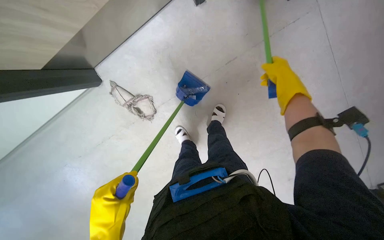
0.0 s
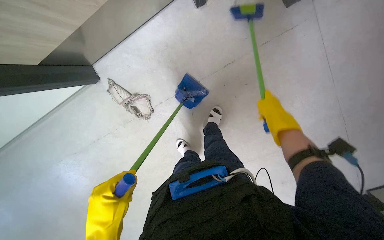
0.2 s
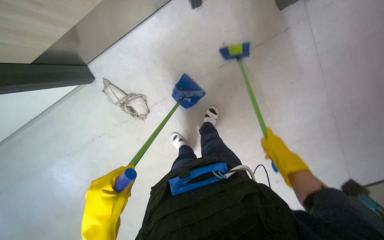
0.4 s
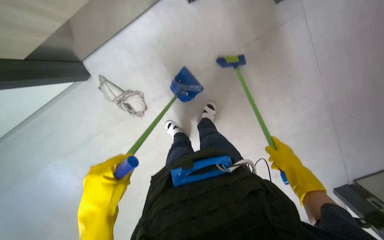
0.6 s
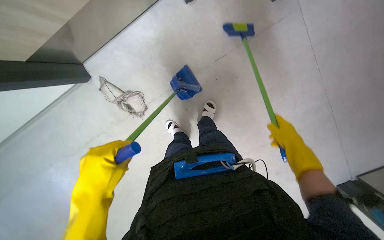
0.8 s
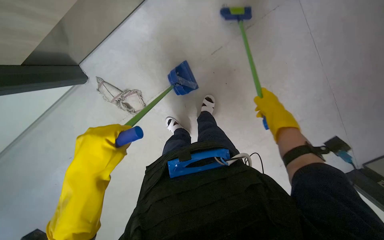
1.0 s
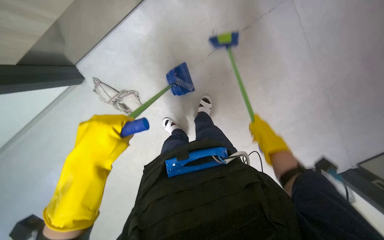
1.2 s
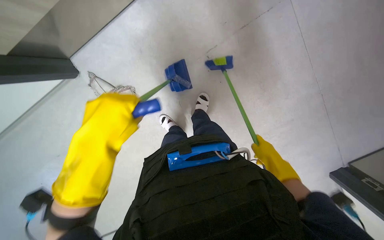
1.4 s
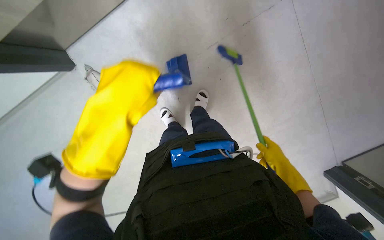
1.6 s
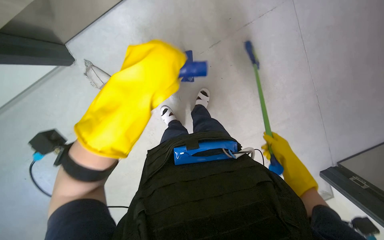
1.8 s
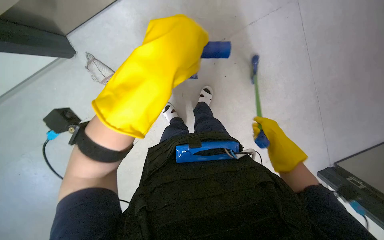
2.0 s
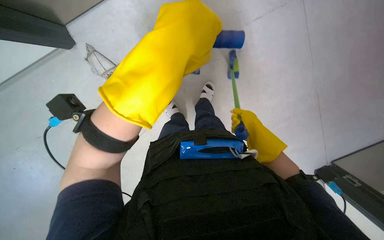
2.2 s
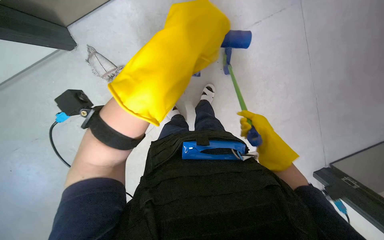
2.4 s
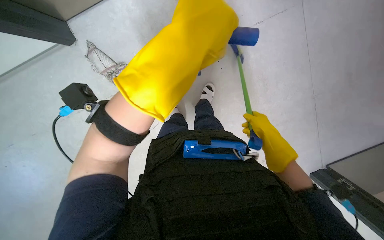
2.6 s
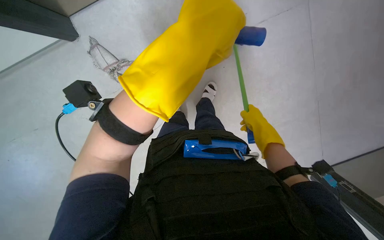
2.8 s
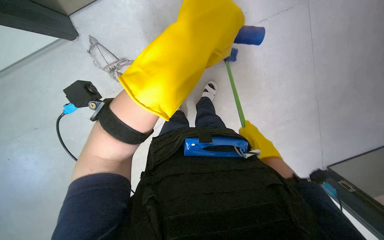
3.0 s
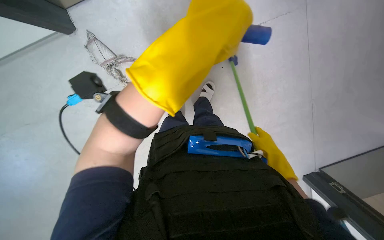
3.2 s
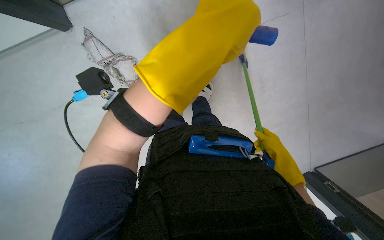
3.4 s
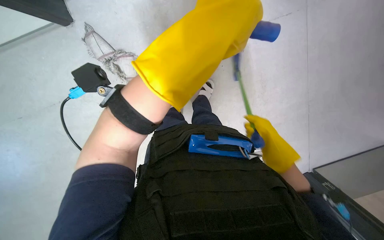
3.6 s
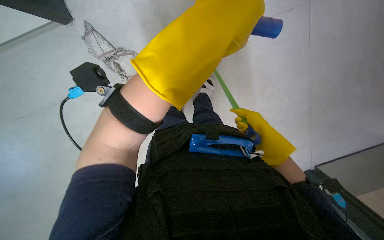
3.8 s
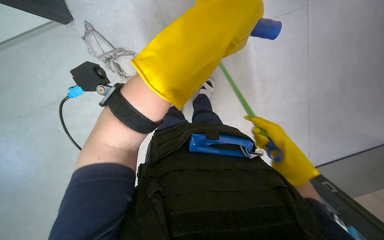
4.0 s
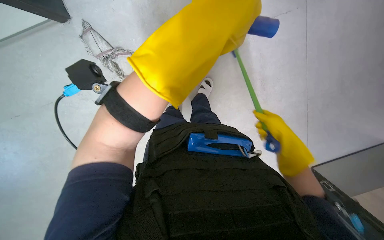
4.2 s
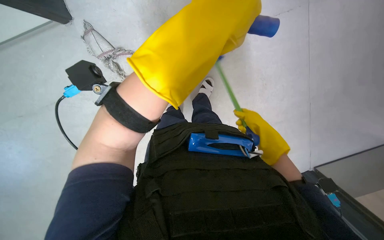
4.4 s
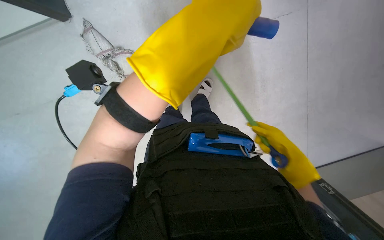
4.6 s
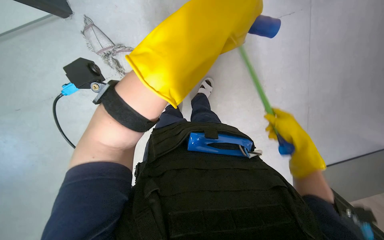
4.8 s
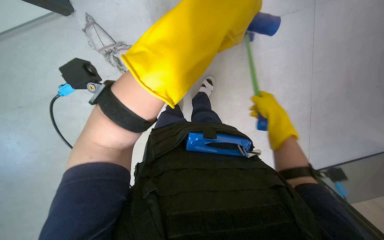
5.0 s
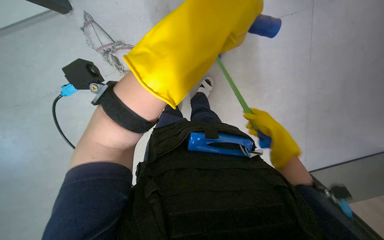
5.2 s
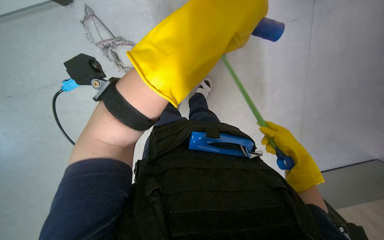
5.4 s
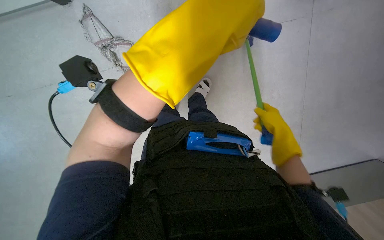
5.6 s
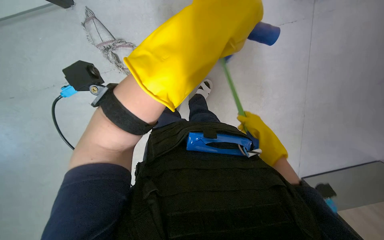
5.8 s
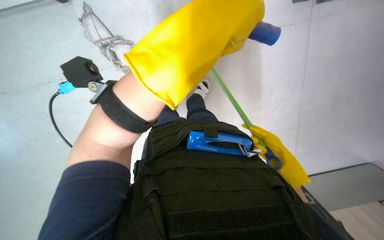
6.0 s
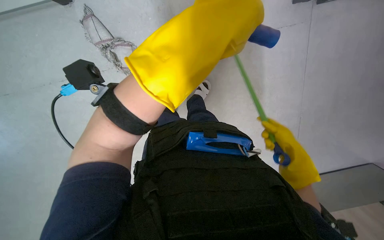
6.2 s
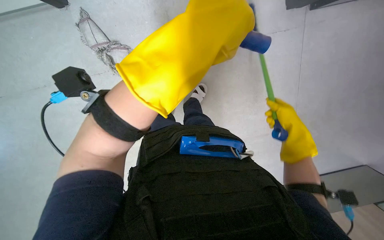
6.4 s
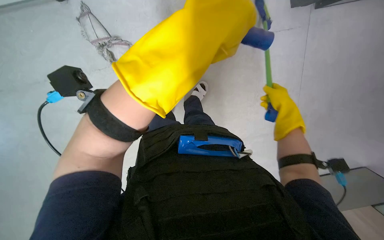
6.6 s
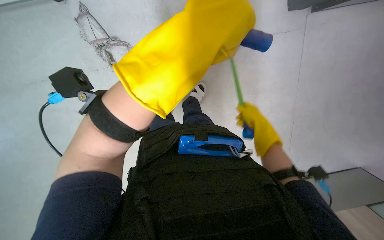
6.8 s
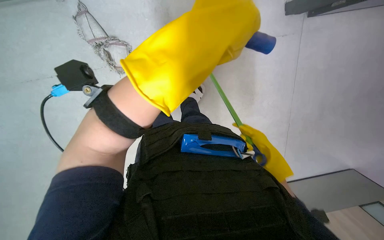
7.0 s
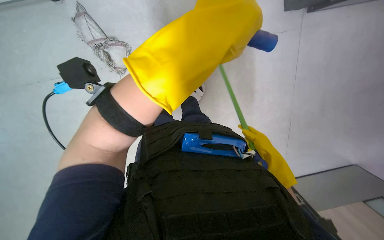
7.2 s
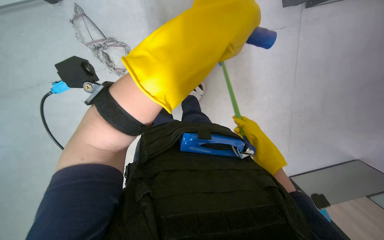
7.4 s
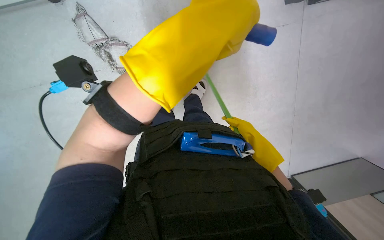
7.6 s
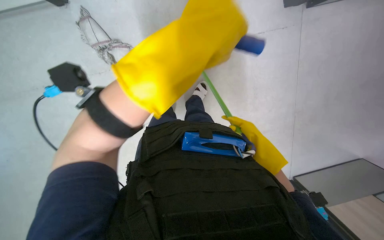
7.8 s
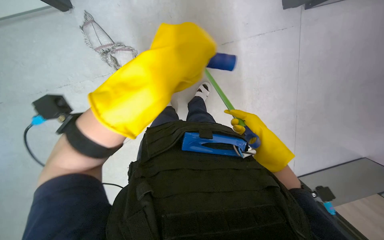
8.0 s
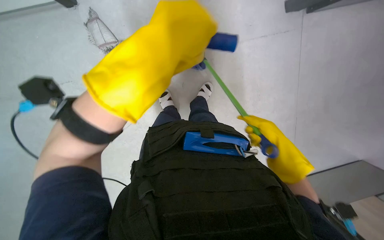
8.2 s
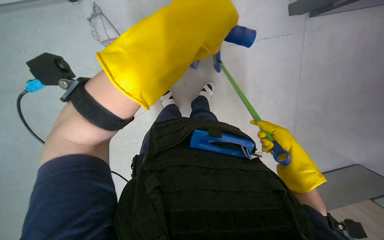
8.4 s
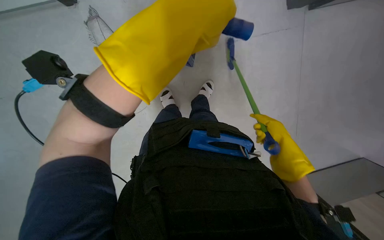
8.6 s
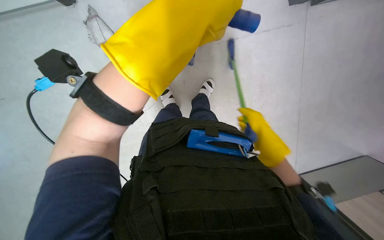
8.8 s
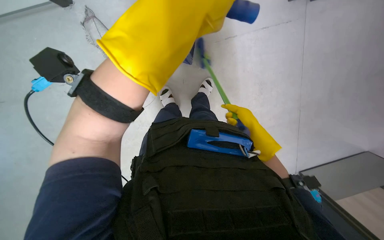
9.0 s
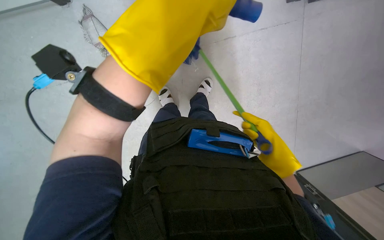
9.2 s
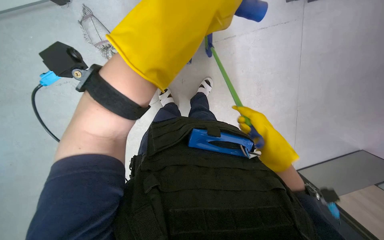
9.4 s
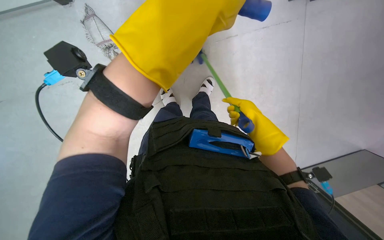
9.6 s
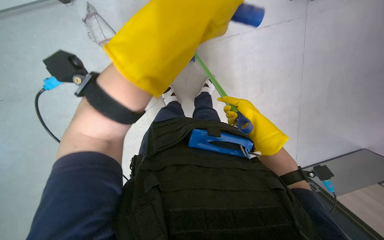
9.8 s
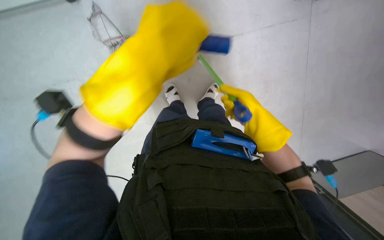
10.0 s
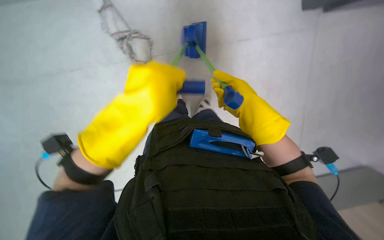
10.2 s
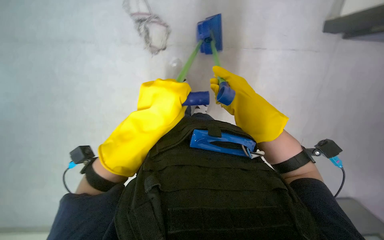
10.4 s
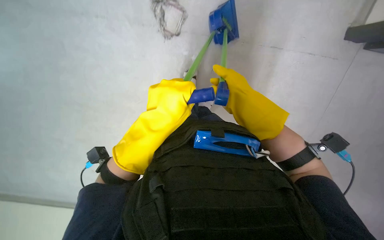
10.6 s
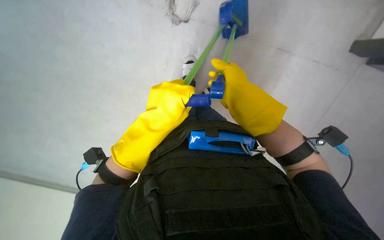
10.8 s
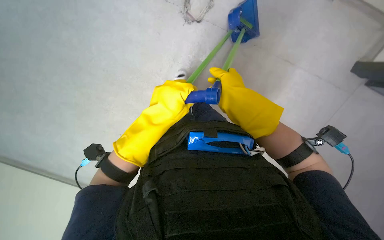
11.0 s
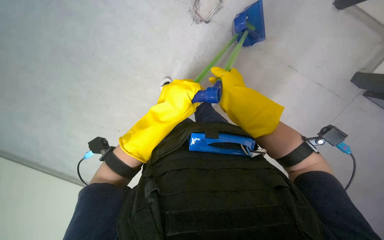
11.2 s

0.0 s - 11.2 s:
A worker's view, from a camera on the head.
Job: sweeping floor.
The whole recording: Sweeping debris into dustpan. The worker sweeps debris from the floor into a dustpan using a small brush.
0.0 s - 1.6 s: The right hand heads down the picture, covering some 40 cm.
3.2 s - 4.8 s: The right hand goes roughly 10 cm nearer to the camera.
4.8 s - 6.4 s: The right hand moves up and down the picture over some 15 cm, changing direction 4 times.
6.4 s - 8.0 s: The right hand travels up the picture and back again, some 10 cm each way.
8.0 s - 9.6 s: The right hand reaches roughly 15 cm farther from the camera, then returns.
9.6 s - 11.2 s: The right hand travels to the left and up the picture by some 15 cm. Meanwhile the left hand goes approximately 25 cm farther from the camera and down the picture.

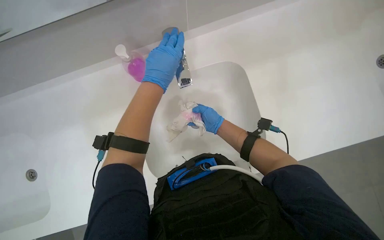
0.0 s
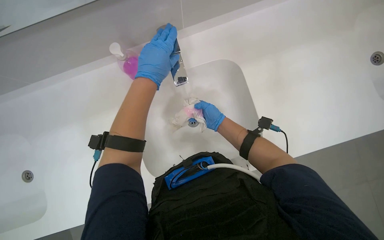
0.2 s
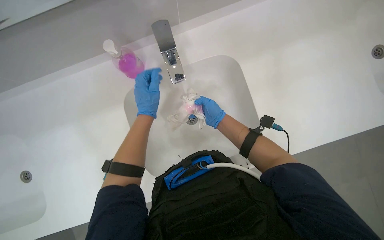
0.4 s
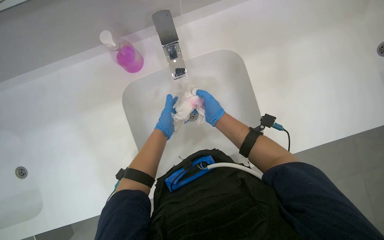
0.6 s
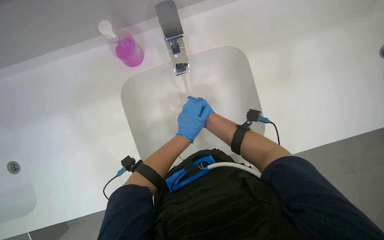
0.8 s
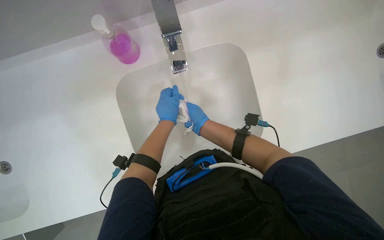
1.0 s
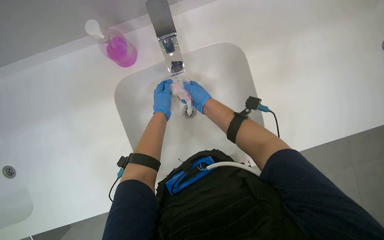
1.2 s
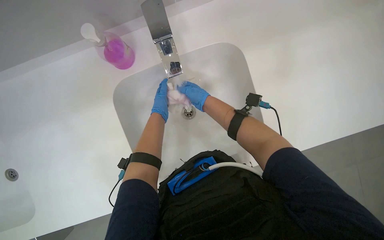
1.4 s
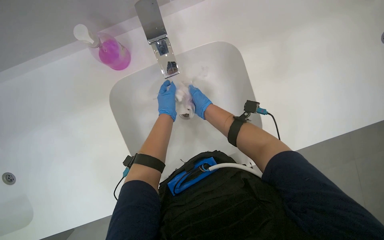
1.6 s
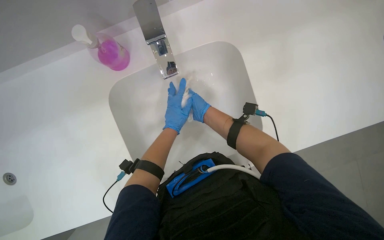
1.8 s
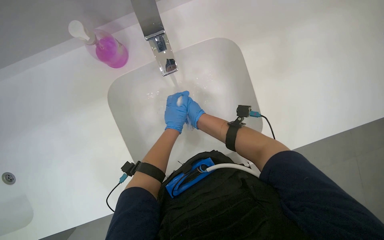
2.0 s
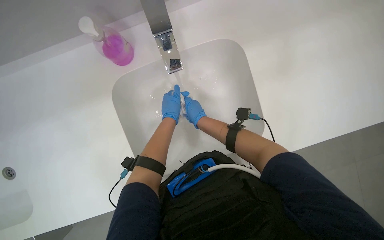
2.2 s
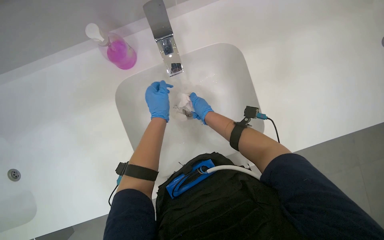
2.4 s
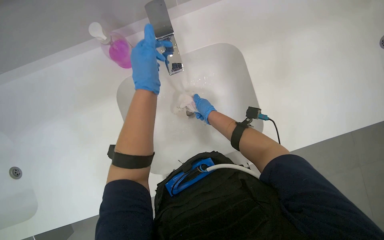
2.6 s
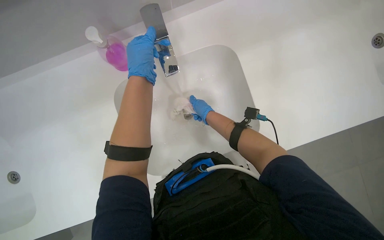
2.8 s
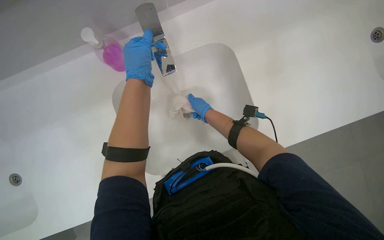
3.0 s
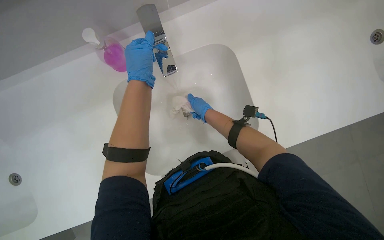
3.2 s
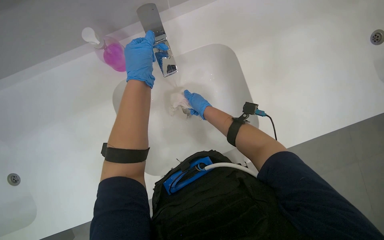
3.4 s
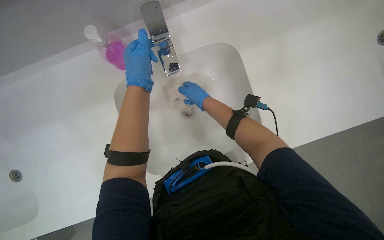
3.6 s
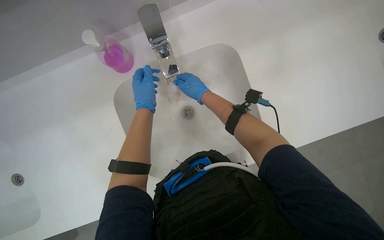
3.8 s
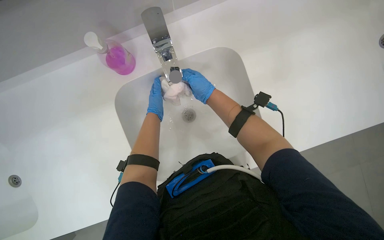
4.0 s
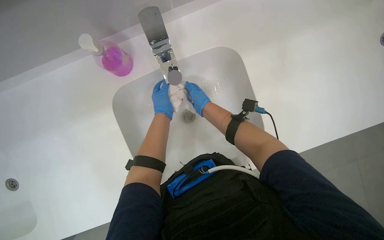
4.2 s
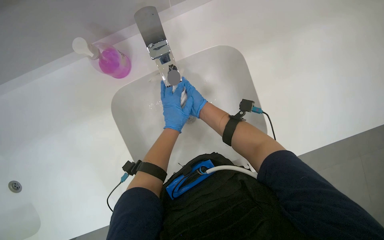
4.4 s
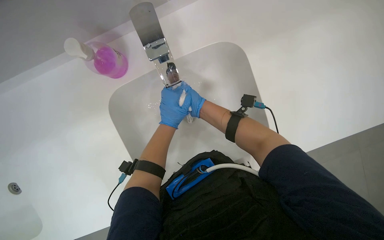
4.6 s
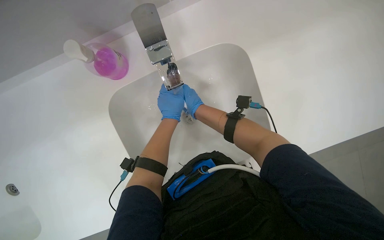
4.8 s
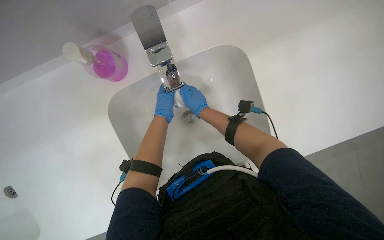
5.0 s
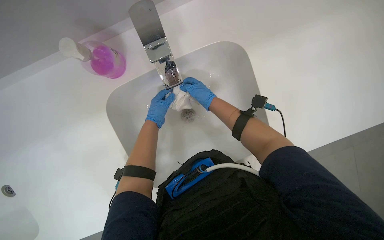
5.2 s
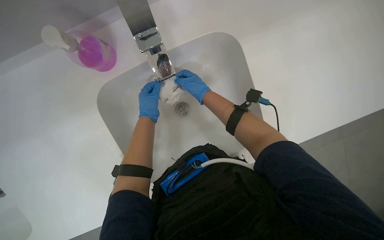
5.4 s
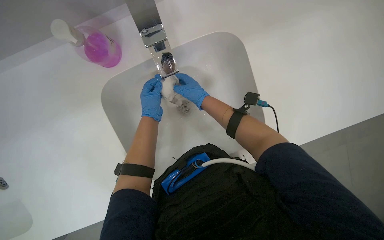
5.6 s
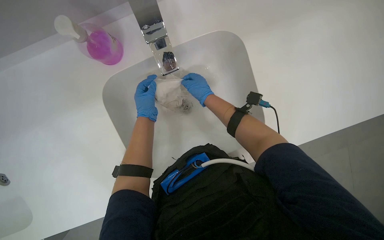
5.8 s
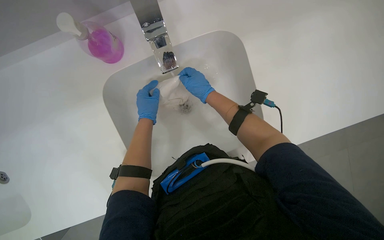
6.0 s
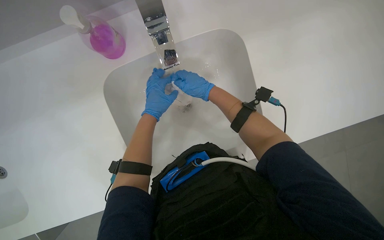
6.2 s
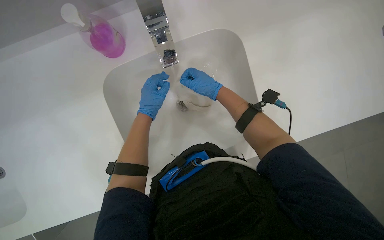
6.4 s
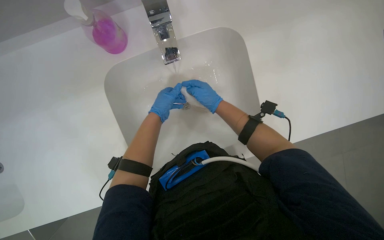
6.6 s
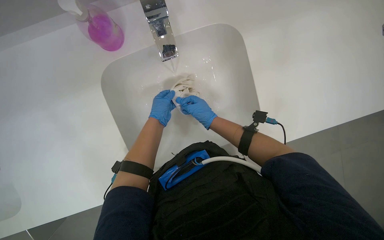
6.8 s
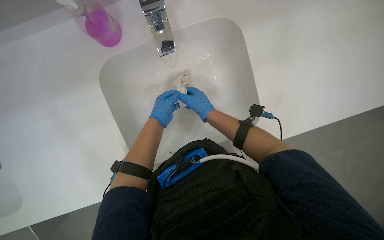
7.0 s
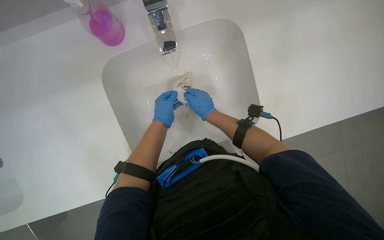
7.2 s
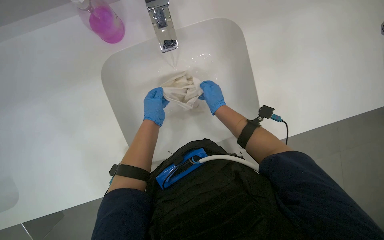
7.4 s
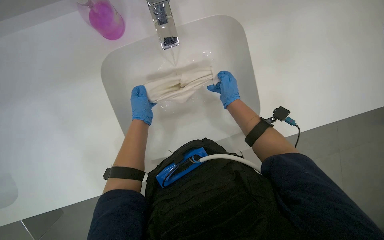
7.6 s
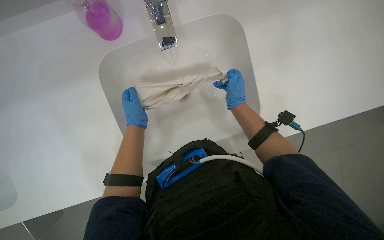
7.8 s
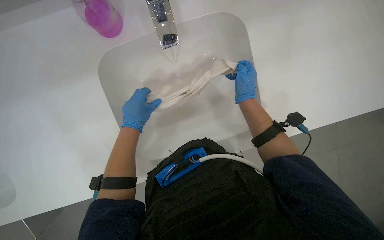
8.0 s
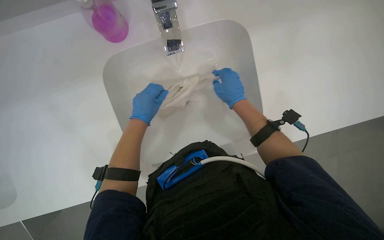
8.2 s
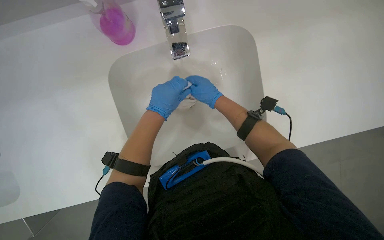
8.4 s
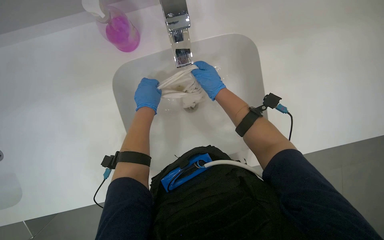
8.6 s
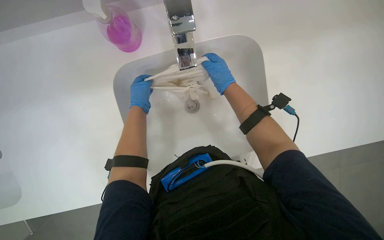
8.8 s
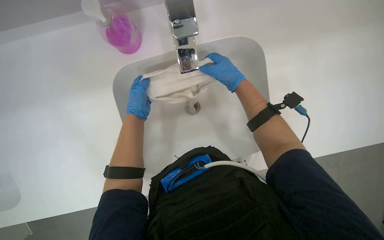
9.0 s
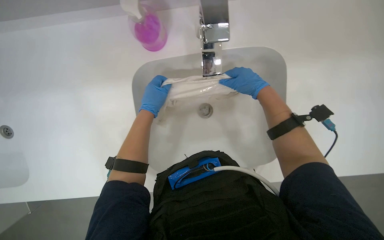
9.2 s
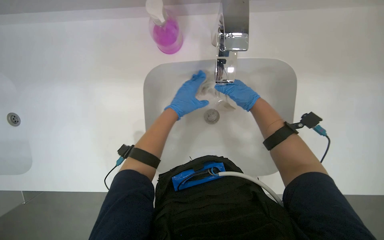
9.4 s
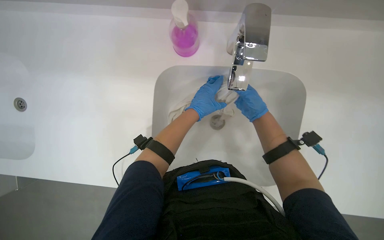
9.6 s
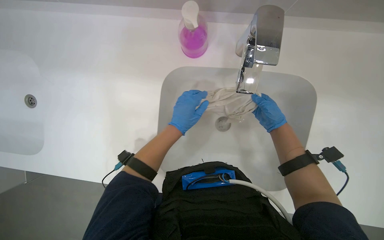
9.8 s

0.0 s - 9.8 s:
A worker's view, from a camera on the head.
Job: preparing cleaning supplies.
The whole recording: Rinsing cleaning cloth. The worker rinses a cleaning cloth under running water in the sink.
0.0 s - 1.4 s: The left hand swings nearer and farther, some 25 cm each way, with 2 reversals.
1.4 s - 2.8 s: The left hand goes nearer and farther, roughly 25 cm each way, reversing 3 times.
2.8 s - 4.2 s: The left hand travels farther from the camera and down the picture by some 15 cm.
4.2 s - 5.6 s: The hands stay close to where they were, moving slightly.
7.0 s - 8.4 s: The left hand heads nearer to the camera, covering approximately 10 cm; the right hand goes to the right and returns, some 15 cm each way.
8.4 s - 9.8 s: The left hand travels to the right and back again, roughly 5 cm each way. The right hand travels to the right by about 10 cm.
